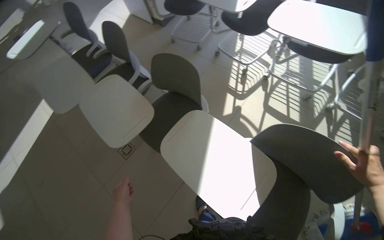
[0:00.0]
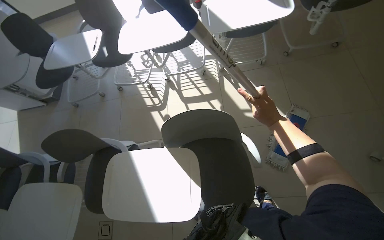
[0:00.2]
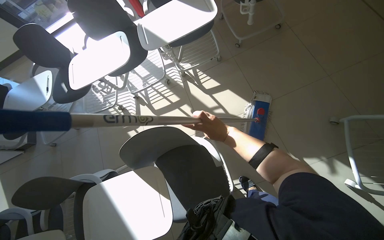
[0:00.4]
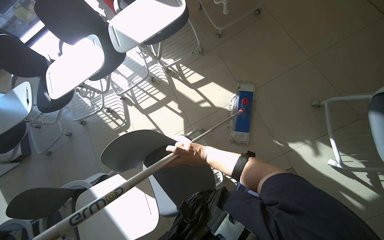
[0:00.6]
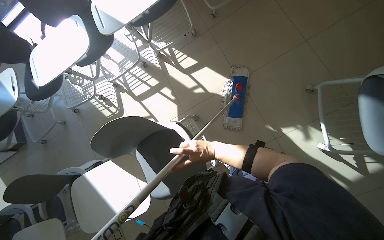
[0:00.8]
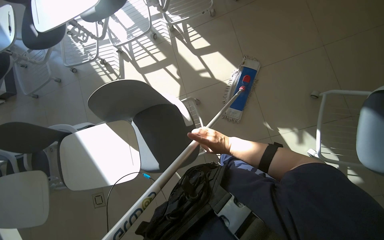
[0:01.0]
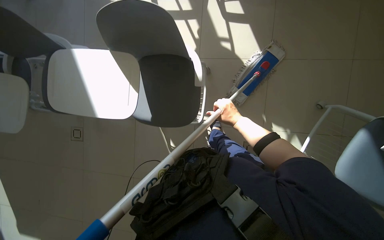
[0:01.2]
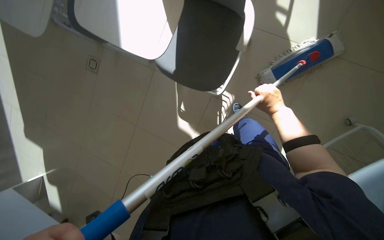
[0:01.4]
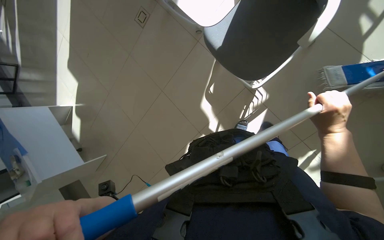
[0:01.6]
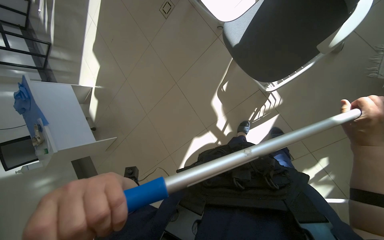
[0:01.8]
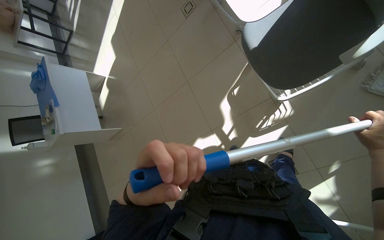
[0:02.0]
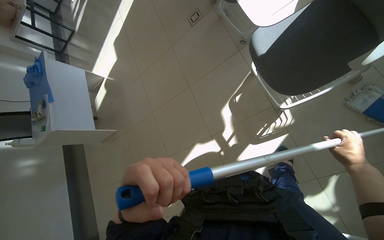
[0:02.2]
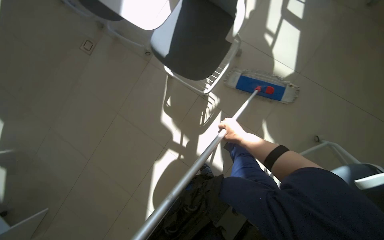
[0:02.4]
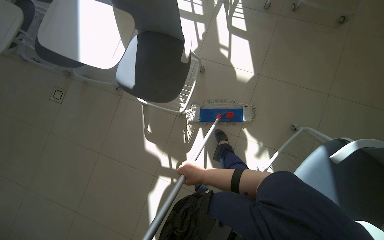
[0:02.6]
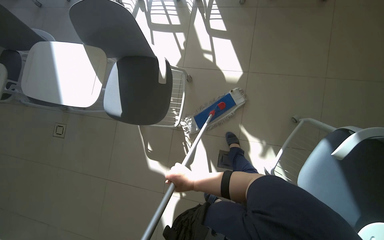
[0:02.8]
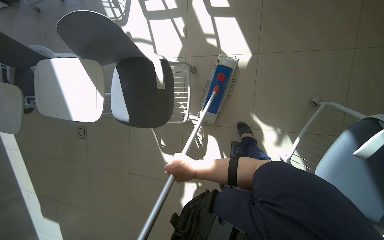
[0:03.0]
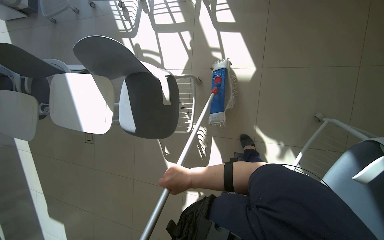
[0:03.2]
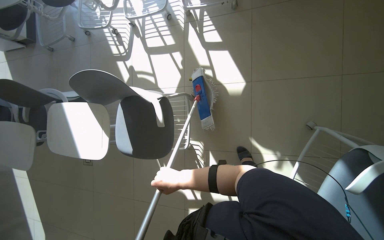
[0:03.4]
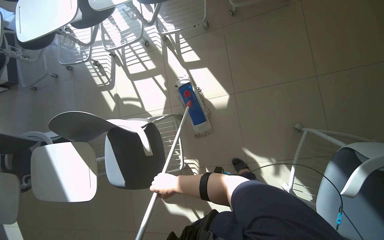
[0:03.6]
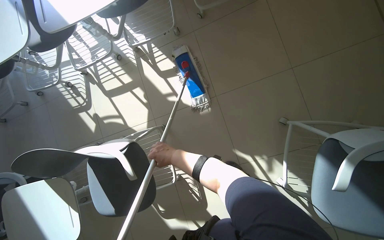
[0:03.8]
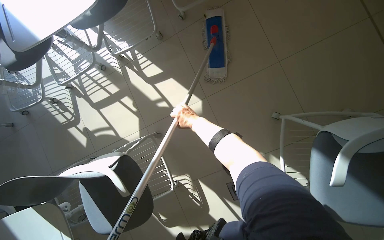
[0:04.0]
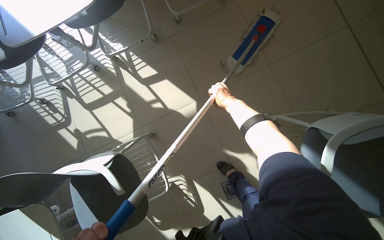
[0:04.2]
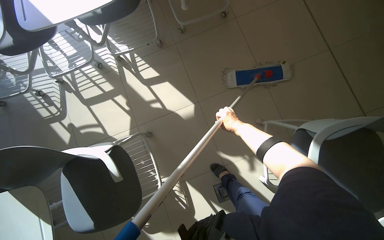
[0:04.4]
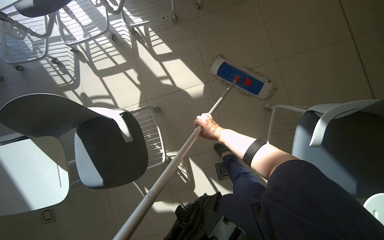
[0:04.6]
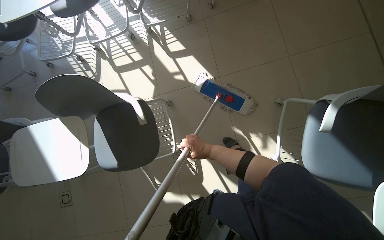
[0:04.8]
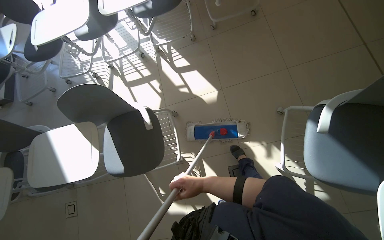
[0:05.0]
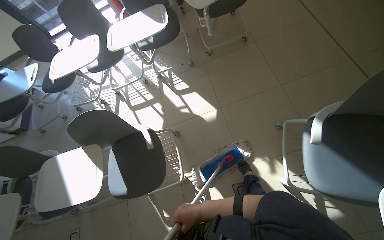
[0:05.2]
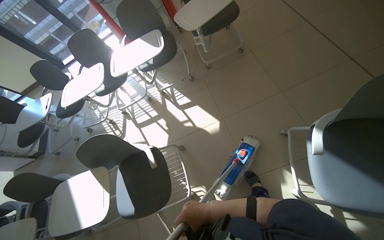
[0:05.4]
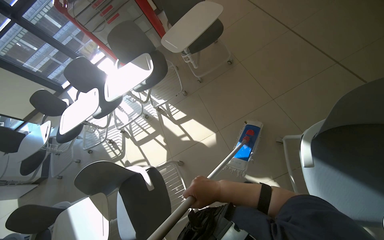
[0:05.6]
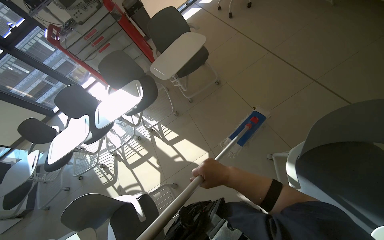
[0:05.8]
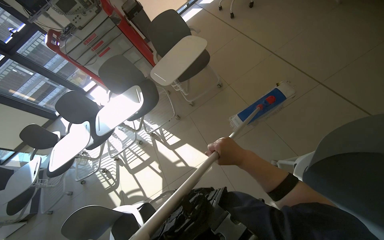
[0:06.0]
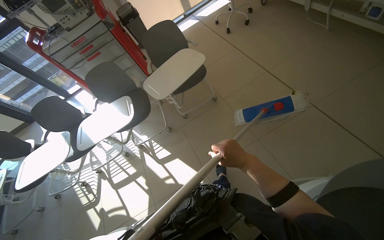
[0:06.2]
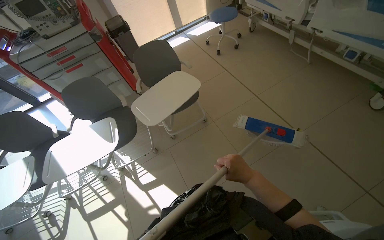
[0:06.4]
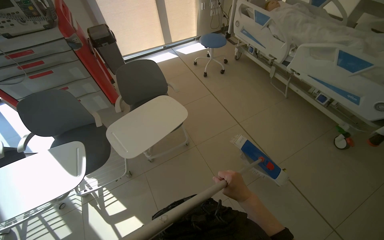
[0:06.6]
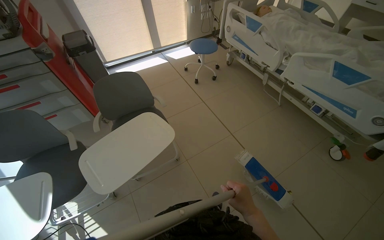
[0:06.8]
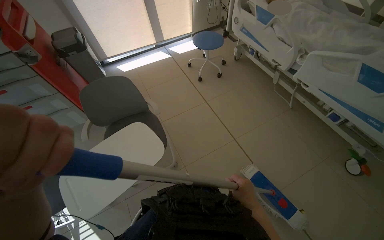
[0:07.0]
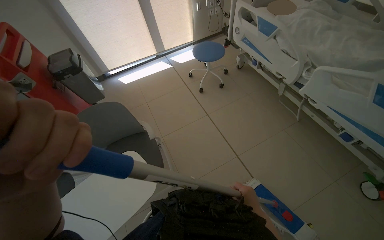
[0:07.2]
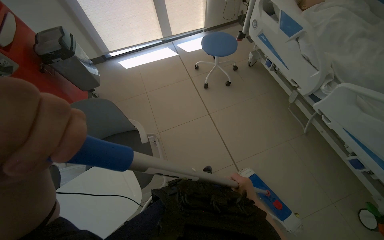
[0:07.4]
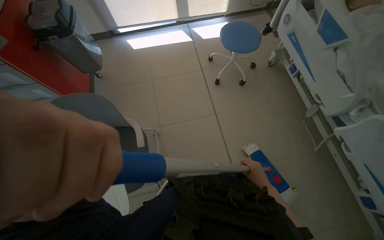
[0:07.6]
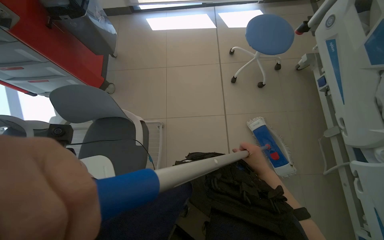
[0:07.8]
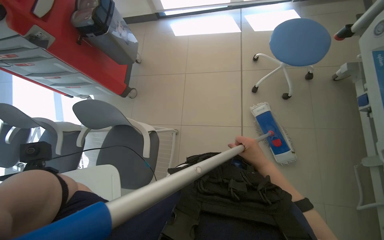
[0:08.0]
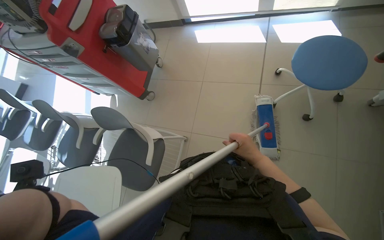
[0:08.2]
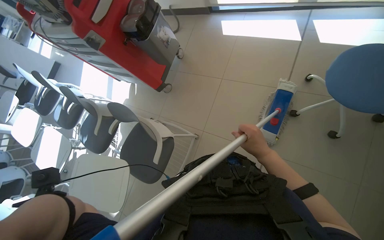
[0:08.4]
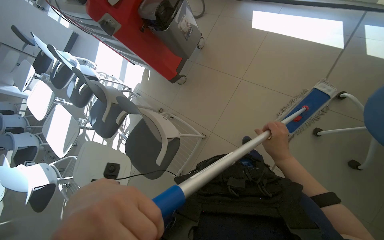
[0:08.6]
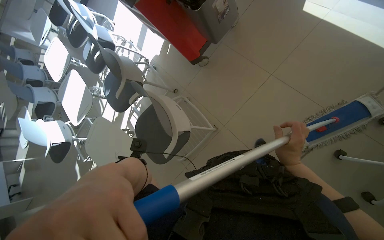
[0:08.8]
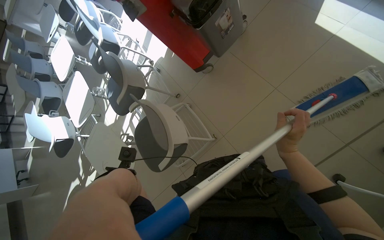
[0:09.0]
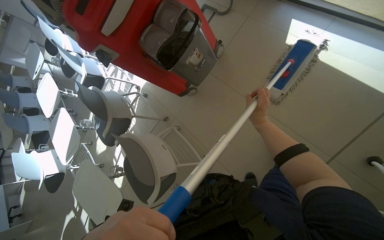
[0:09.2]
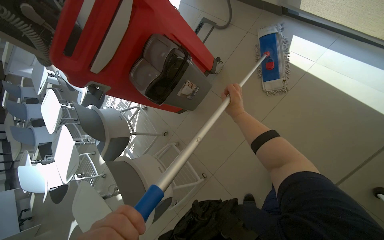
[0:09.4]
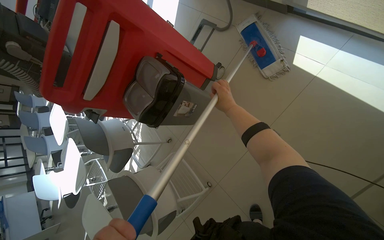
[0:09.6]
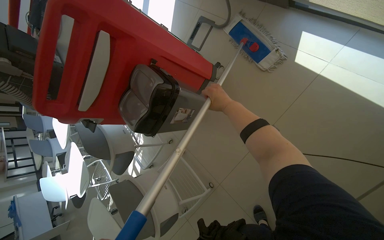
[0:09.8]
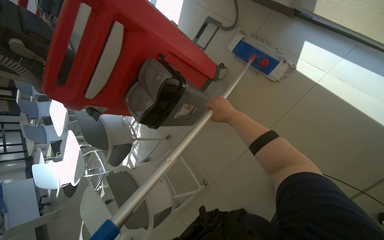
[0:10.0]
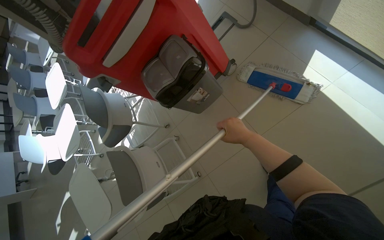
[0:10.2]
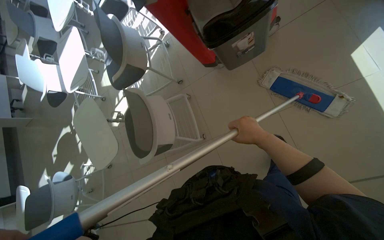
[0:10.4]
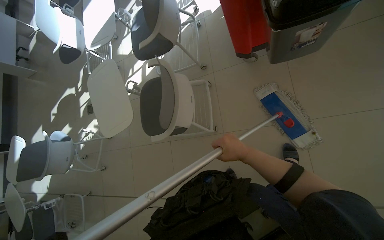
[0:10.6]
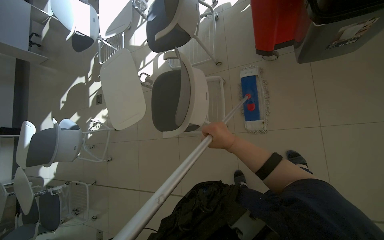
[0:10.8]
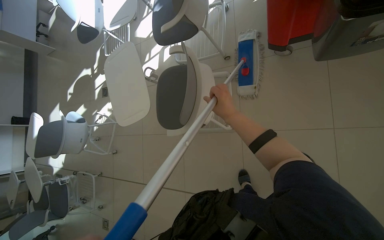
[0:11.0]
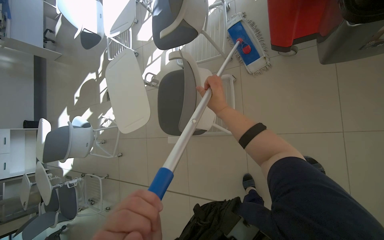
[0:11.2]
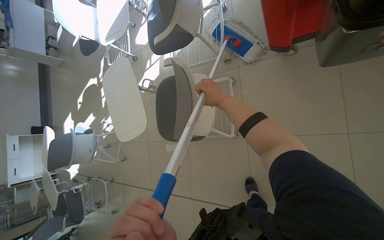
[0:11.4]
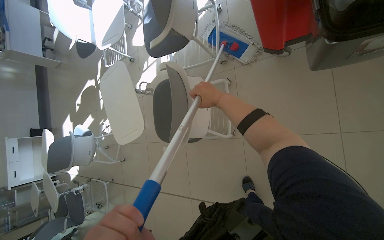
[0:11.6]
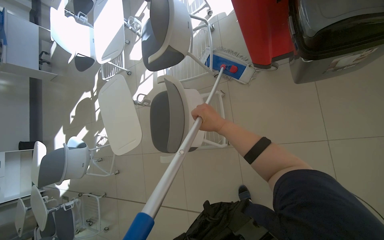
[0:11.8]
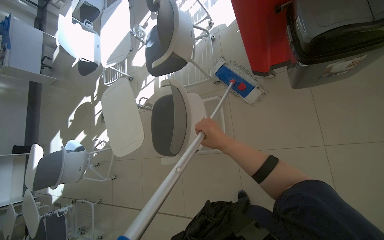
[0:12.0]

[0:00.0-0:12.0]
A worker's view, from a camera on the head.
Job: mopping floor.
The whole recording: Mopping the room floor. The worker mops the tiled floor in the room, moving around furniture and equipment.
0:00.0 to 0:01.6: The head travels approximately 50 cm. The view tilts approximately 35 degrees downward.
0:03.0 to 0:04.4: The wearer looks roughly 25 degrees further to the right. The view tips upward by about 15 degrees. The right hand is displaced up the picture and to the right by roughly 50 cm.
0:04.4 to 0:06.0: The view tips upward by some 25 degrees. The right hand is displaced nearer to the camera by approximately 35 cm, and moves approximately 40 cm down the picture and comes back.
0:06.0 to 0:07.6: The camera travels some 1.5 m.
0:07.6 to 0:09.0: The camera travels about 80 cm. The wearer's head swings roughly 65 degrees to the left. The camera pitches downward, by some 30 degrees.
0:09.0 to 0:10.4: The view tilts about 15 degrees downward.
0:10.4 to 0:12.0: The right hand is displaced to the left by roughly 30 cm, and reaches about 30 cm up the picture, then returns.

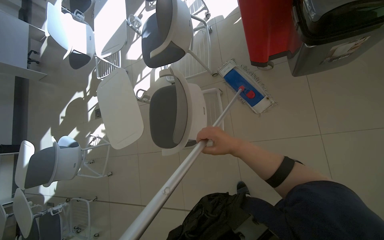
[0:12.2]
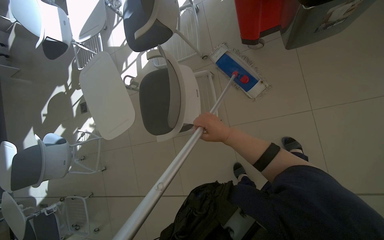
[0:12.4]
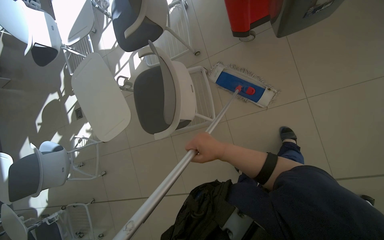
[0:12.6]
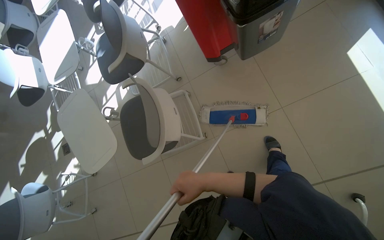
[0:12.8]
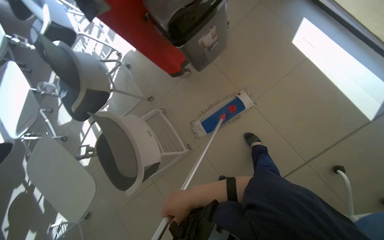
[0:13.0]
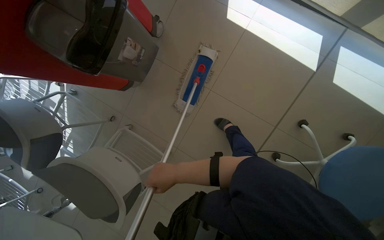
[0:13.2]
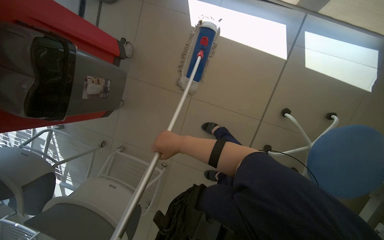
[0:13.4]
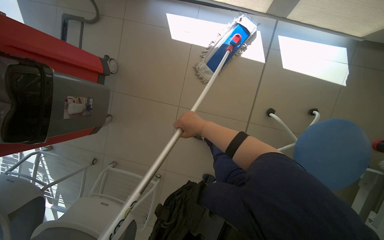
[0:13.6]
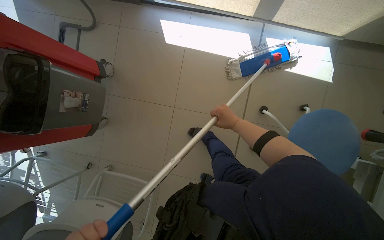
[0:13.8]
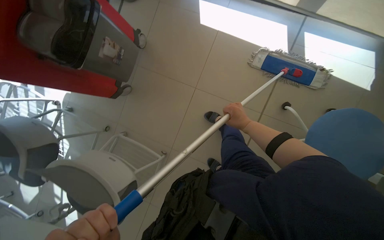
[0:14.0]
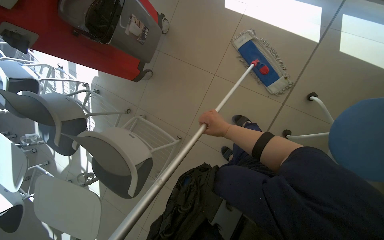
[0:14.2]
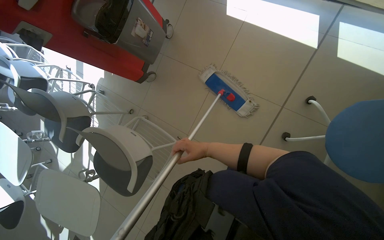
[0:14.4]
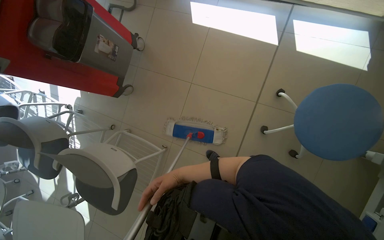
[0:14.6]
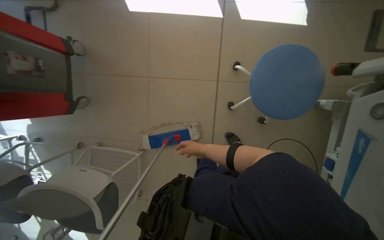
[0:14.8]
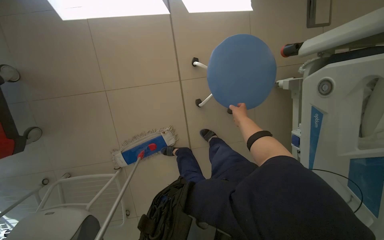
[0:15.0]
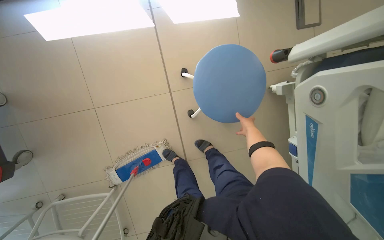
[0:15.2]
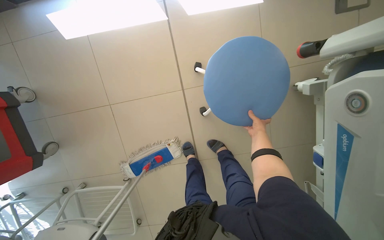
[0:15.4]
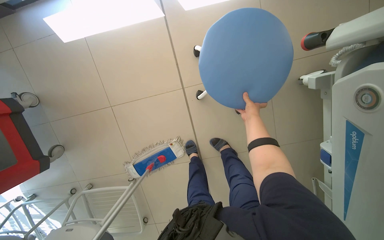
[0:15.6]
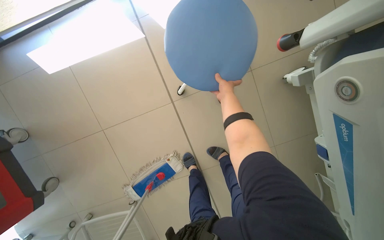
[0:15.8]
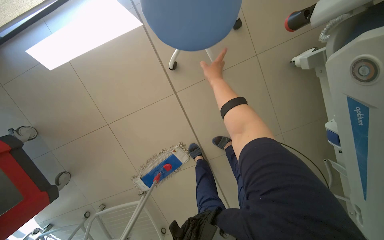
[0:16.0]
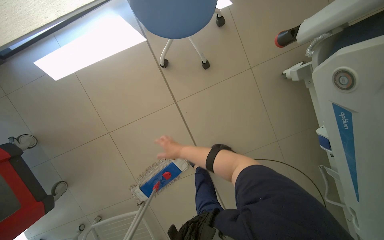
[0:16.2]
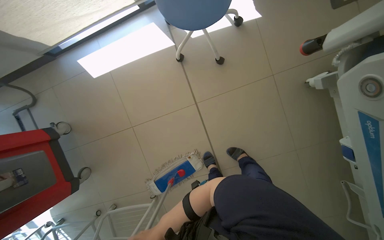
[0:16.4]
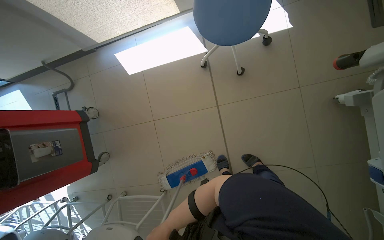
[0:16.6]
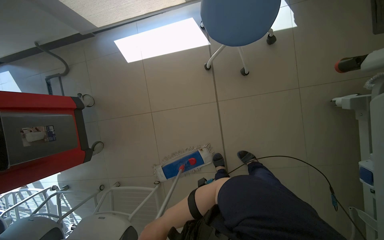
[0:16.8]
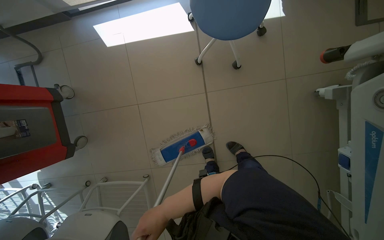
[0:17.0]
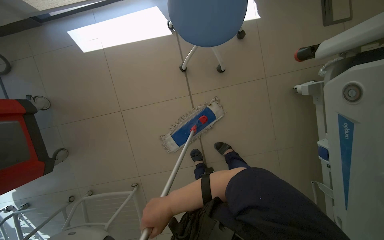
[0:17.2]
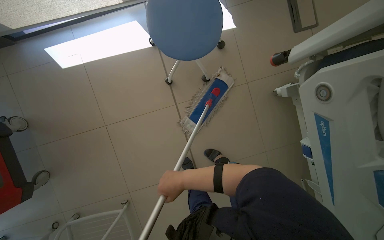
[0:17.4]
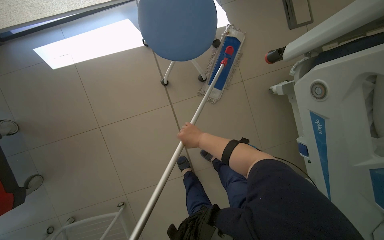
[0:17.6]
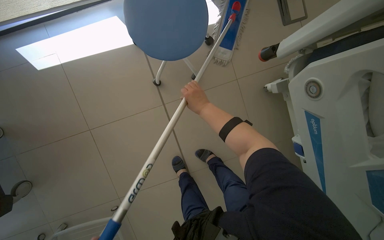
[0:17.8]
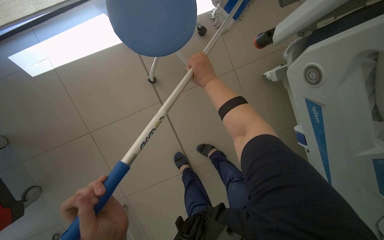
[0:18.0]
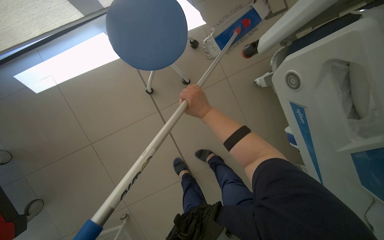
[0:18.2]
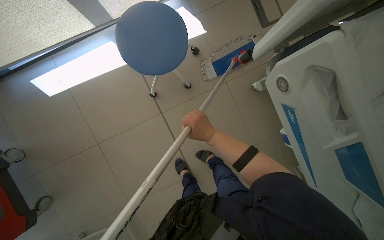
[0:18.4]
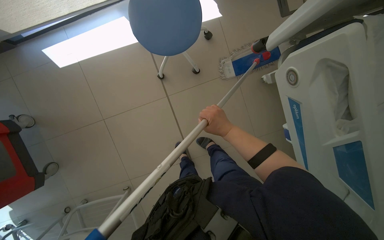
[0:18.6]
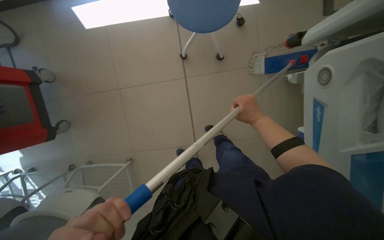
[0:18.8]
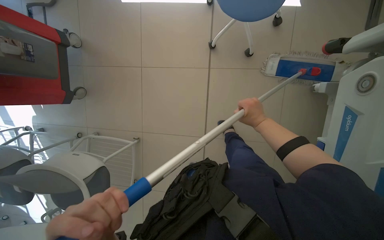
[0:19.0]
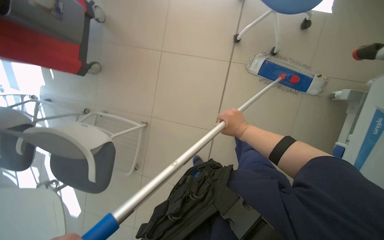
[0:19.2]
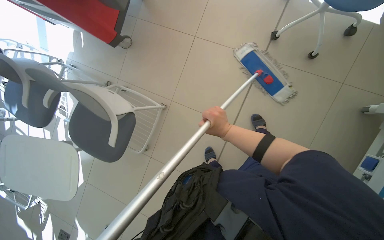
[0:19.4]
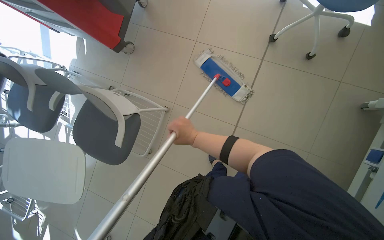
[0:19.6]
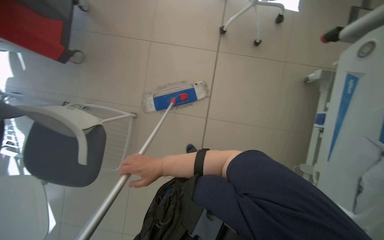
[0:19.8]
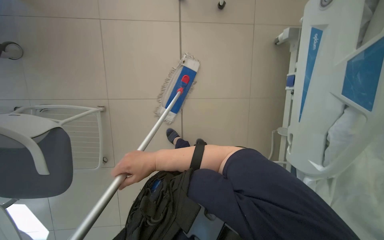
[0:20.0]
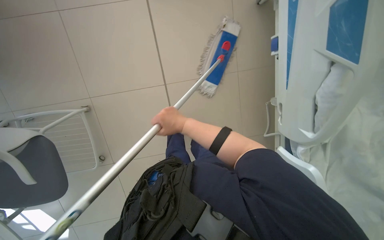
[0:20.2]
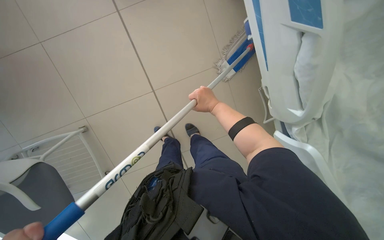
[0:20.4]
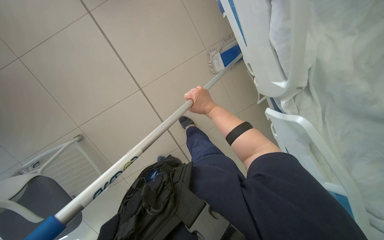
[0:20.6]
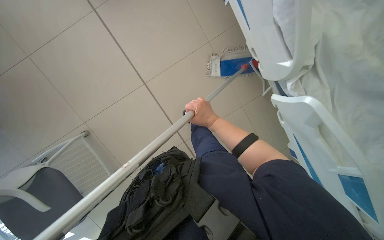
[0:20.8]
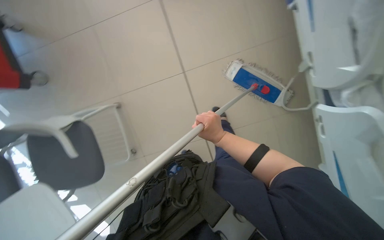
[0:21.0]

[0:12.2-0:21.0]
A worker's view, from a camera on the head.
Job: mopping floor.
The whole recording: Mopping the room floor. The worker mops the tiled floor in the room, moving around furniture and equipment.
0:12.2 to 0:13.6: The camera travels roughly 50 cm. The wearer's head swings roughly 70 degrees to the right.
0:13.6 to 0:15.2: The camera travels roughly 50 cm. The scene rotates counterclockwise by some 25 degrees.
0:15.2 to 0:16.6: The camera sweeps to the left, by about 20 degrees.
0:16.6 to 0:18.0: The head turns to the right by some 20 degrees.
0:18.0 to 0:19.6: The camera is carried roughly 60 cm. Everything in view rotates approximately 45 degrees clockwise.
0:19.6 to 0:21.0: The head travels about 40 cm. The camera pitches downward, by approximately 15 degrees. The scene rotates counterclockwise by about 50 degrees.
